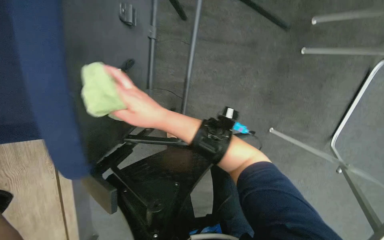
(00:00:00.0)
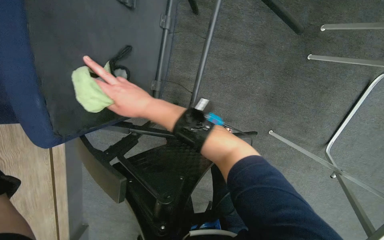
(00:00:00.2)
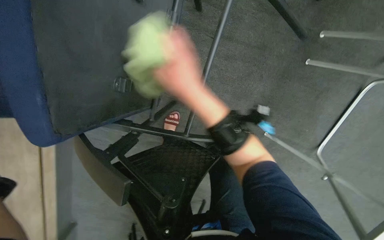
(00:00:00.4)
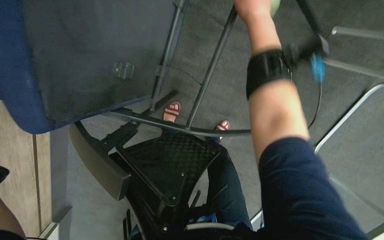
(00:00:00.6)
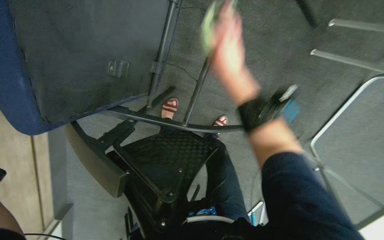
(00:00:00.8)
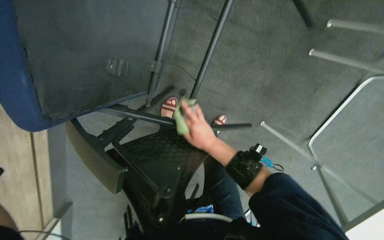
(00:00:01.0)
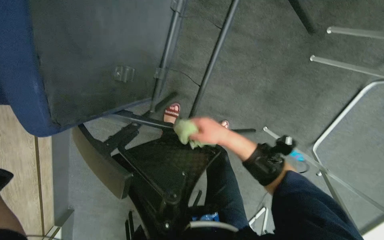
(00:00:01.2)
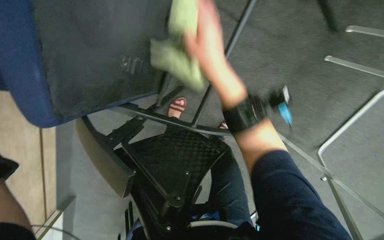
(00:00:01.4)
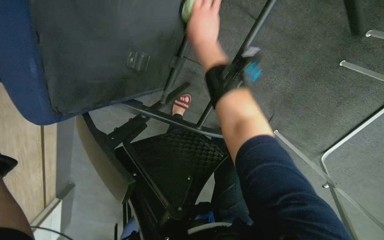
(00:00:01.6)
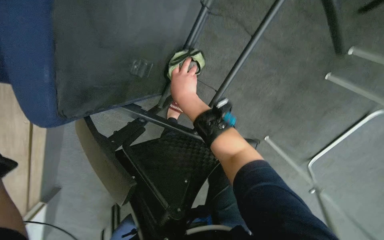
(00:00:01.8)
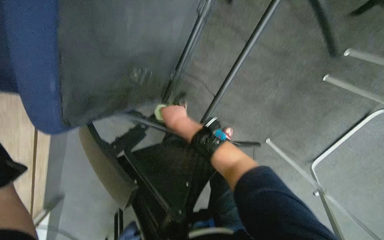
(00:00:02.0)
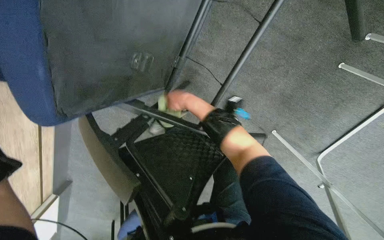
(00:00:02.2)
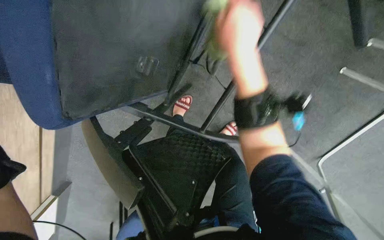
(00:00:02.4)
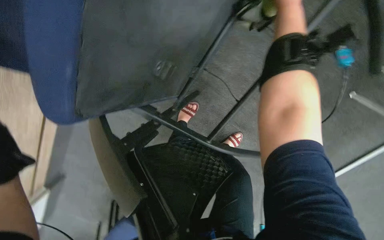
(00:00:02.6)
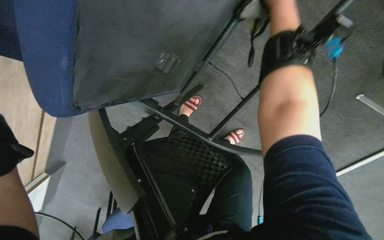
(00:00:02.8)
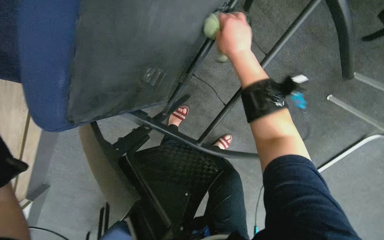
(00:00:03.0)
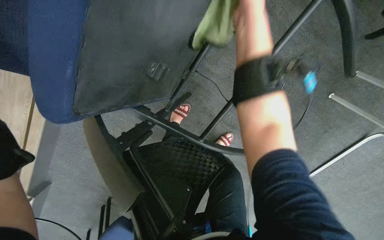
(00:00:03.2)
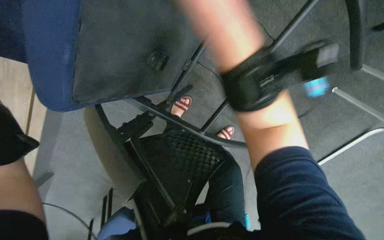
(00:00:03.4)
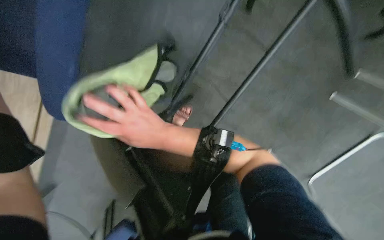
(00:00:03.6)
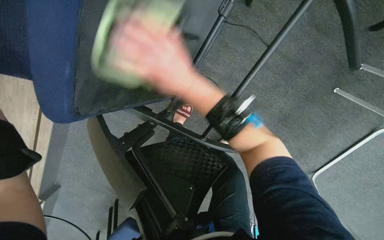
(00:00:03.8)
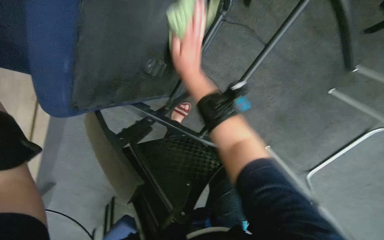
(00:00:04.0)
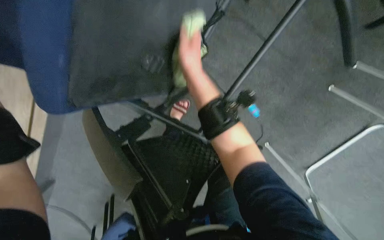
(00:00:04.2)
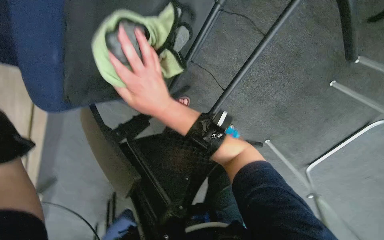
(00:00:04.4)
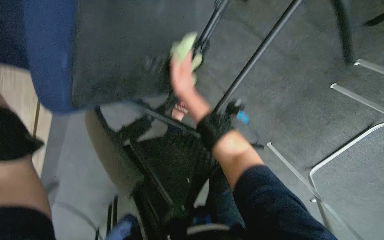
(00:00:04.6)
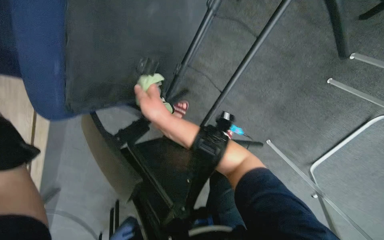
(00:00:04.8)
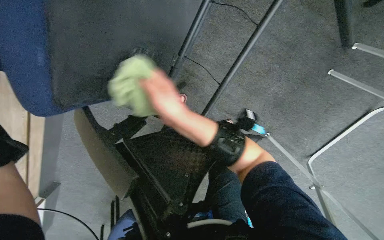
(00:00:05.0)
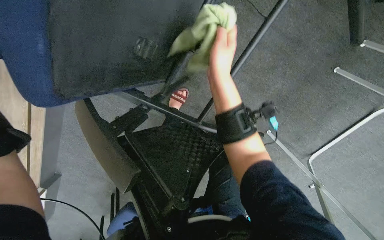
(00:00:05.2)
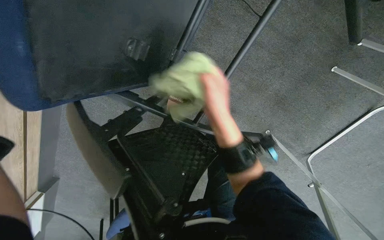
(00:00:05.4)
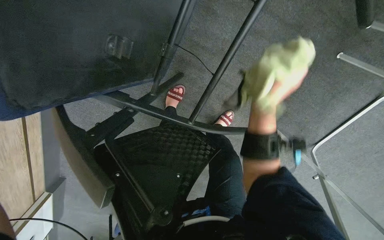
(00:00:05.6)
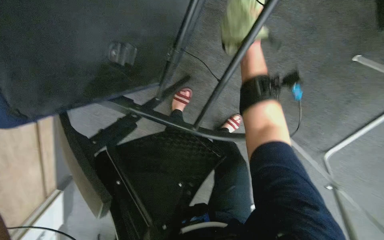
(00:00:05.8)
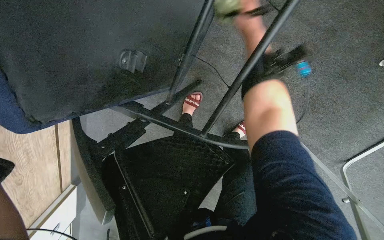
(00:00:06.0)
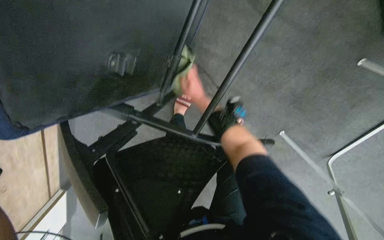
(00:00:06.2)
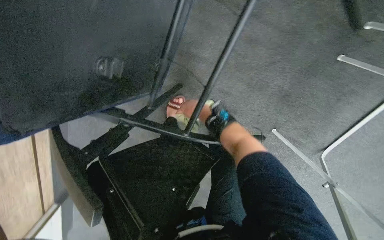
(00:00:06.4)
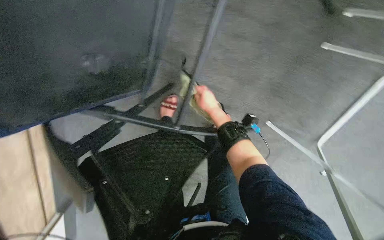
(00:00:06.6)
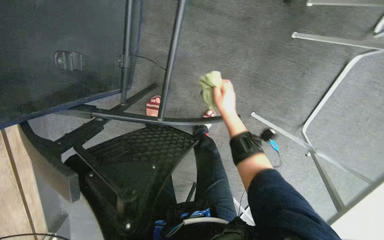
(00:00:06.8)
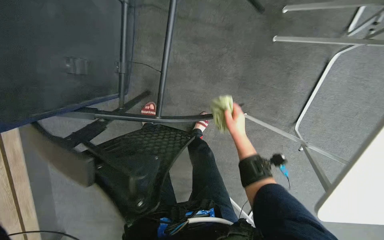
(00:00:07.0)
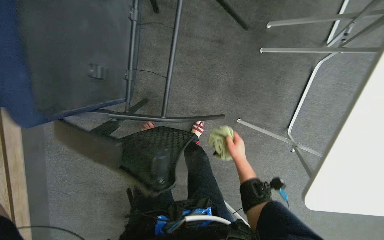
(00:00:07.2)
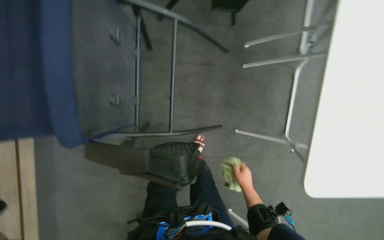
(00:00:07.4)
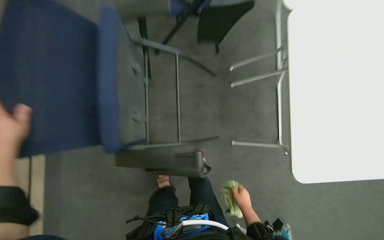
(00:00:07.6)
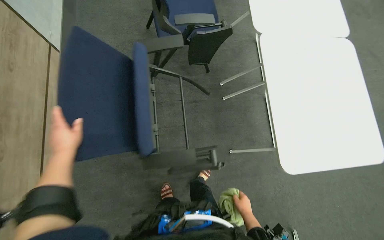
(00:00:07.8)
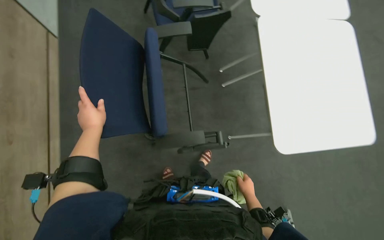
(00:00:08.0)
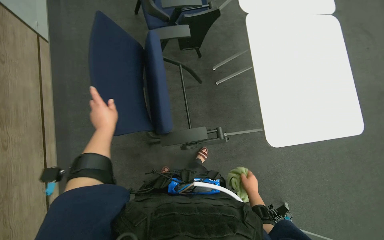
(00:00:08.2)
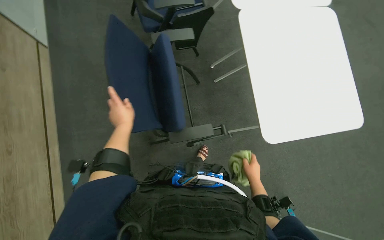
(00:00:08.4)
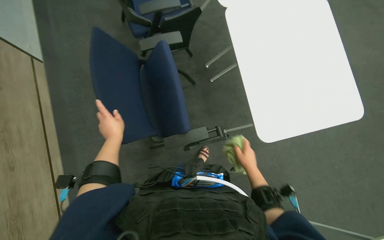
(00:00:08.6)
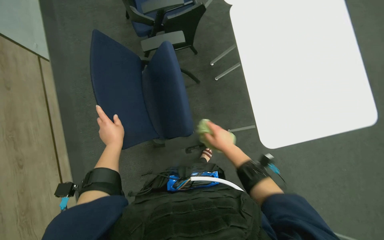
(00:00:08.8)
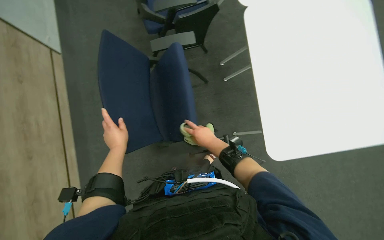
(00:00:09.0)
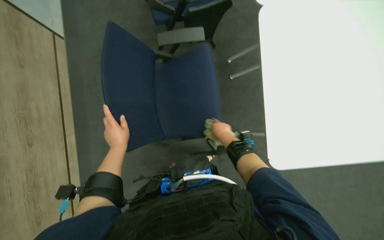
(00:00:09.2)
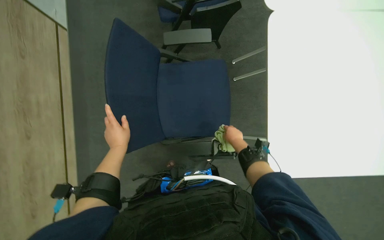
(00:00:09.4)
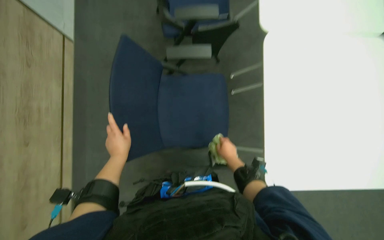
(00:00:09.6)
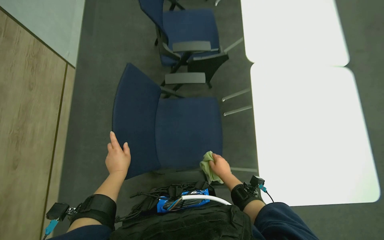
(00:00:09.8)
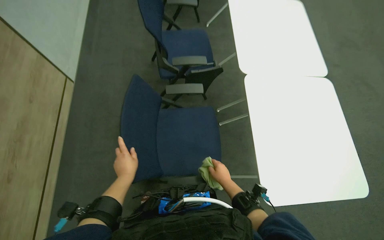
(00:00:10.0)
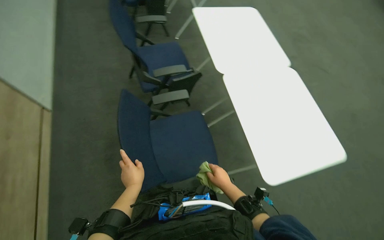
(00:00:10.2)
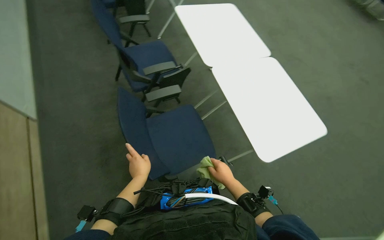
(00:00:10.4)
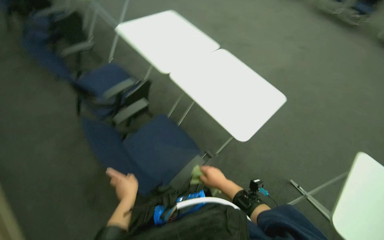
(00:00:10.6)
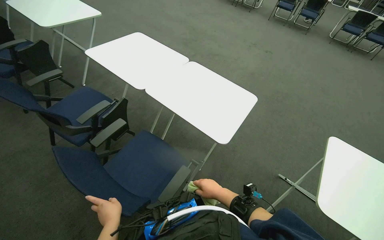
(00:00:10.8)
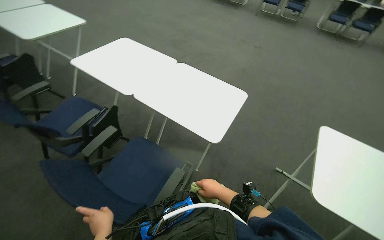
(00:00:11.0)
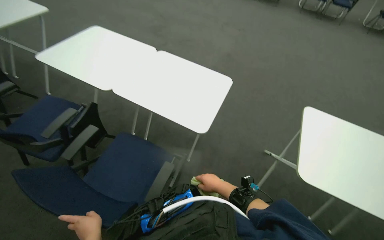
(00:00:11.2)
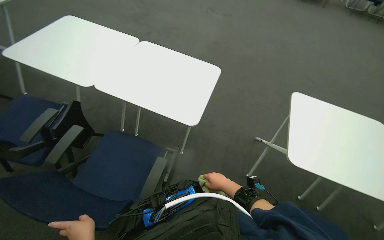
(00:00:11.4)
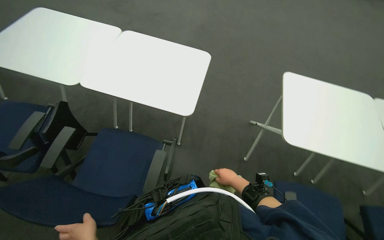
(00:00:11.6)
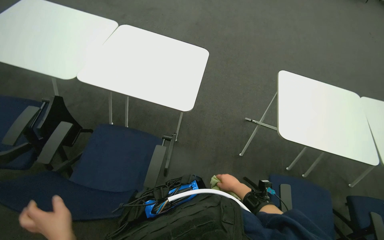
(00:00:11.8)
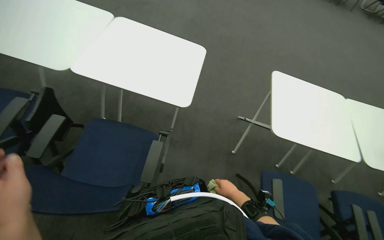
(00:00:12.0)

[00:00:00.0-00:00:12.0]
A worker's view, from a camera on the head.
Job: wiping surfaces.
The whole recording: Wiping conference room tables and chairs. The worker wipes down the surfaces of conference room tables and chairs with a cloth.
00:00:00.0 to 00:00:01.6: The right hand goes up and down the picture, about 30 cm each way, reversing 2 times.
00:00:01.6 to 00:00:03.0: The right hand moves up and down the picture over some 25 cm, changing direction 2 times.
00:00:06.0 to 00:00:07.6: The head rotates about 35 degrees to the right. The camera pitches upward, by about 25 degrees.
00:00:10.4 to 00:00:12.0: The wearer's head swings about 55 degrees to the right.

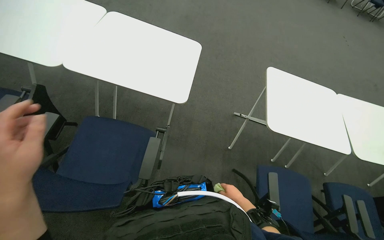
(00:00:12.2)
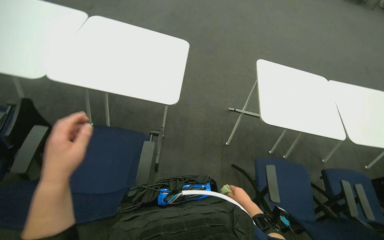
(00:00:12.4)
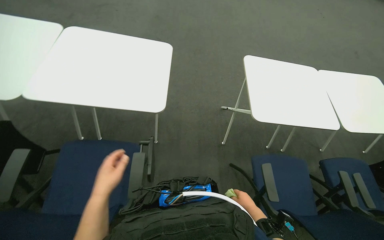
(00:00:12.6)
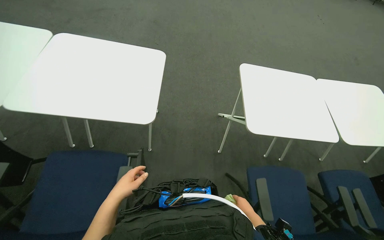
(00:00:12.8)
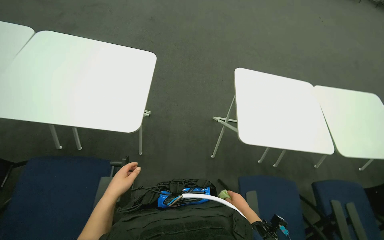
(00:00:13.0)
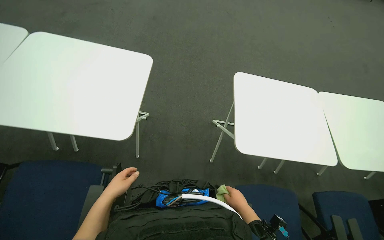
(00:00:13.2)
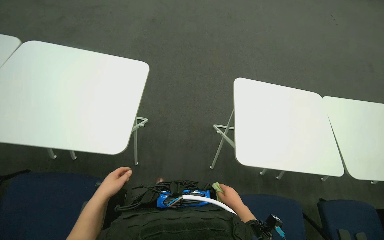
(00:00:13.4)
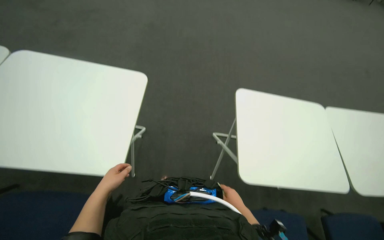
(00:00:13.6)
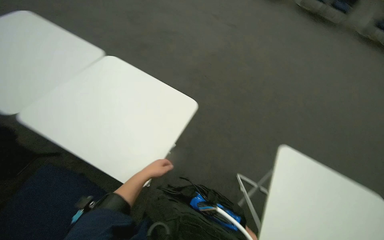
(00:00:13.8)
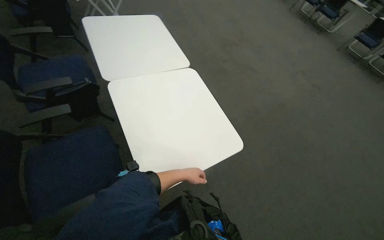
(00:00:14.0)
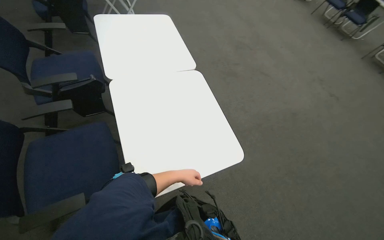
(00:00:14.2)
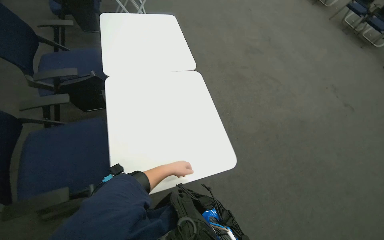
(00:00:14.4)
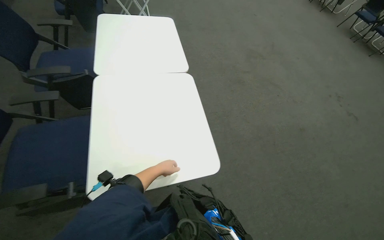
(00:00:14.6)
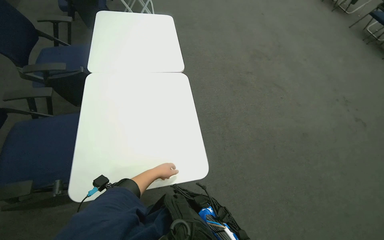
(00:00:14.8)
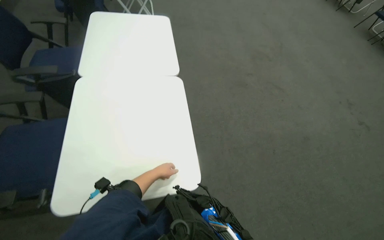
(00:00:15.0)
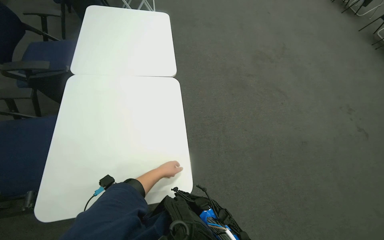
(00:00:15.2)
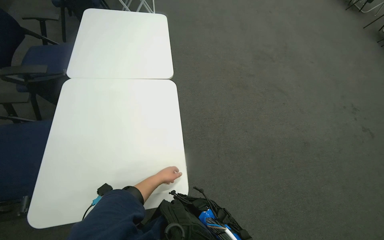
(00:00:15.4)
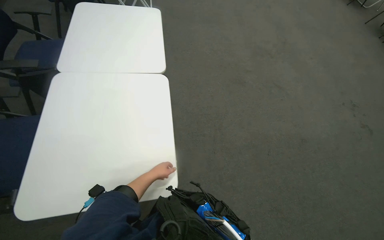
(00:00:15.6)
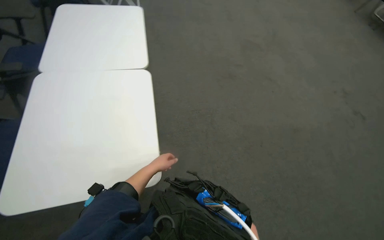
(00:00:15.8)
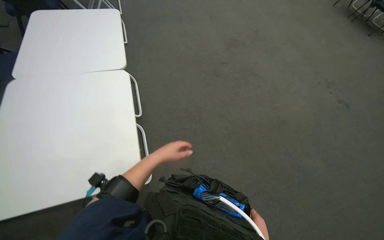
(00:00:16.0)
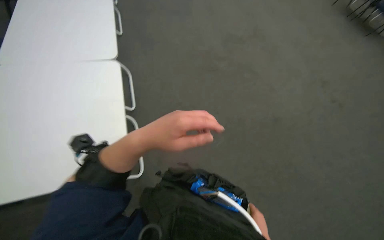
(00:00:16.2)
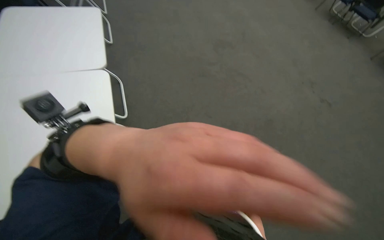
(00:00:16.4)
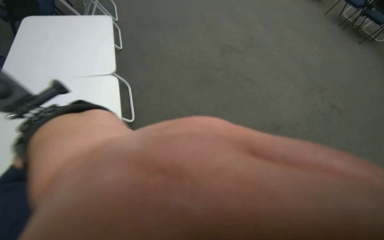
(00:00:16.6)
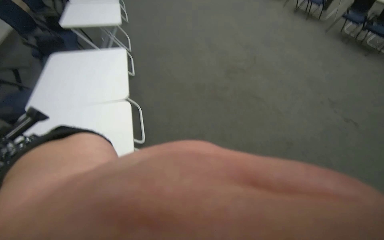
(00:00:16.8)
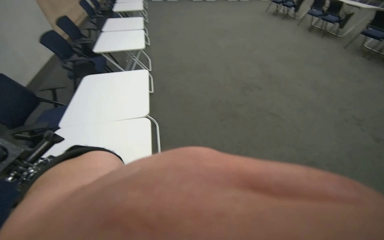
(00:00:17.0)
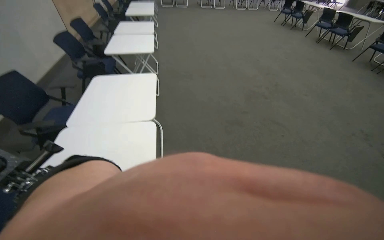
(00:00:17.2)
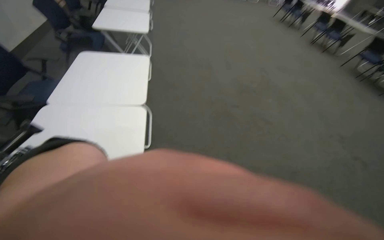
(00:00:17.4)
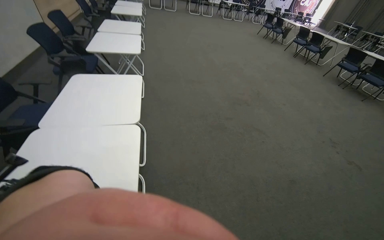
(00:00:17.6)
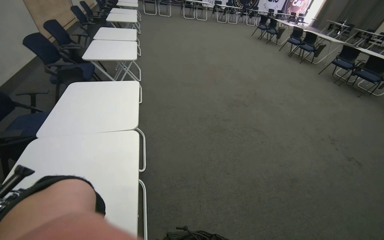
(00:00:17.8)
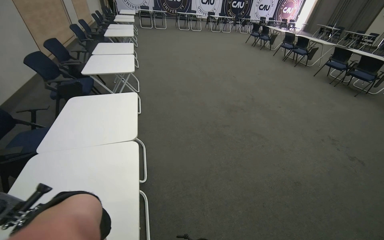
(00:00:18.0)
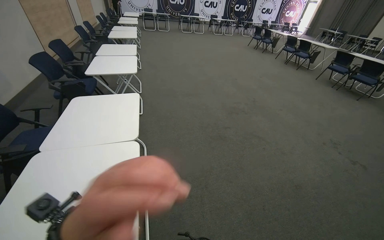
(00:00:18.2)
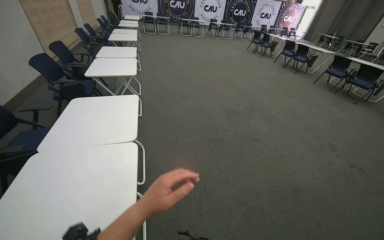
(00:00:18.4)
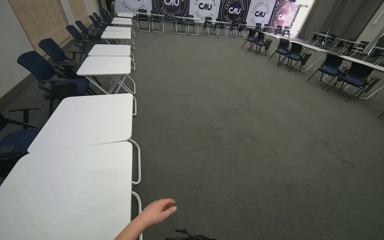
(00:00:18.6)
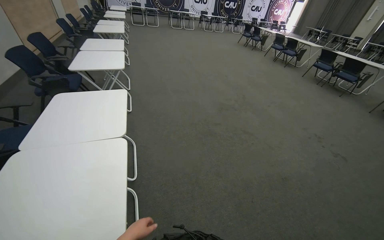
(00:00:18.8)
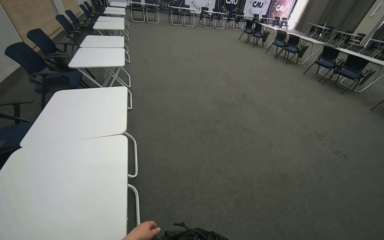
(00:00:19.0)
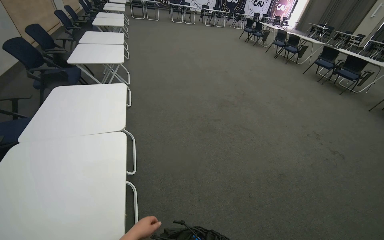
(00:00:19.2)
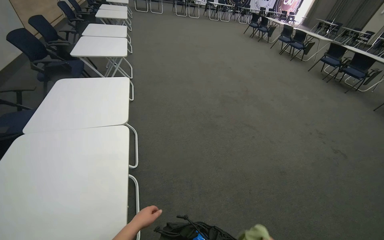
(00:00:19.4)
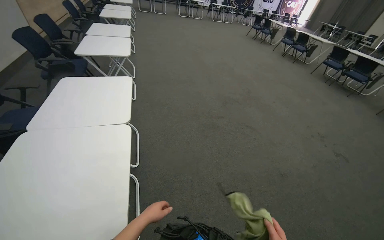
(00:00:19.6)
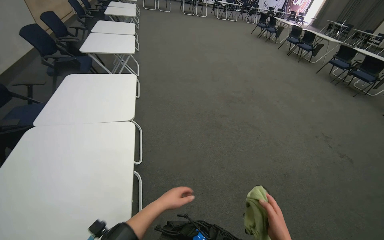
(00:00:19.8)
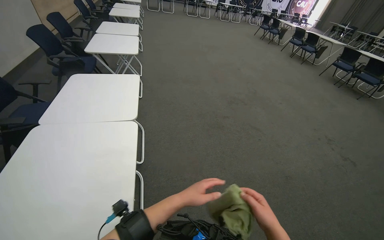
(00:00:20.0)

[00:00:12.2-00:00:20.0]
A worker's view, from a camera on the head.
Job: wiping surfaces.
The whole recording: Wiping conference room tables and chairs. The worker wipes down the surfaces of conference room tables and chairs with a cloth.
00:00:12.2 to 00:00:13.8: The wearer looks roughly 20 degrees further upward.
00:00:13.8 to 00:00:15.4: The camera is carried some 1 m. The wearer's head swings approximately 50 degrees to the left.
00:00:16.8 to 00:00:18.4: The view tips upward by about 15 degrees.
00:00:18.4 to 00:00:20.0: The left hand shifts some 10 cm farther from the camera, and reaches about 20 cm down the picture, then returns.
